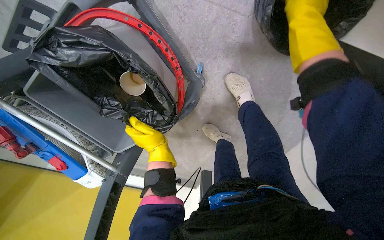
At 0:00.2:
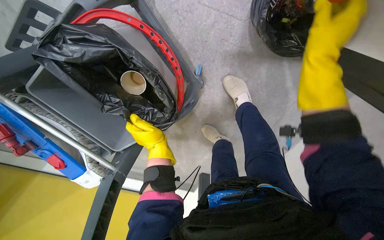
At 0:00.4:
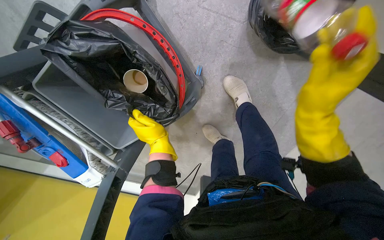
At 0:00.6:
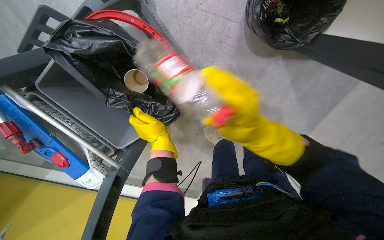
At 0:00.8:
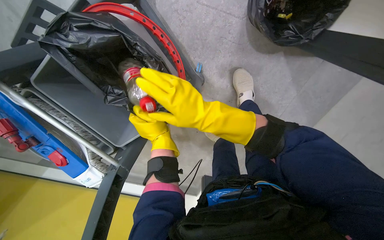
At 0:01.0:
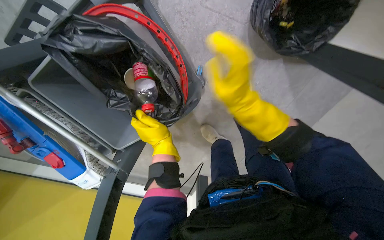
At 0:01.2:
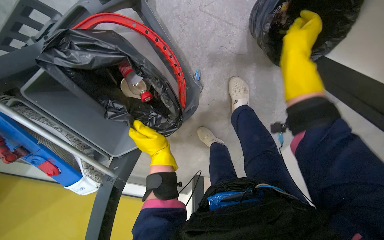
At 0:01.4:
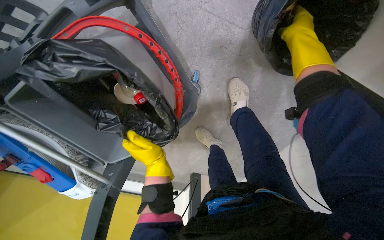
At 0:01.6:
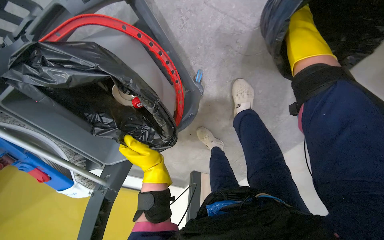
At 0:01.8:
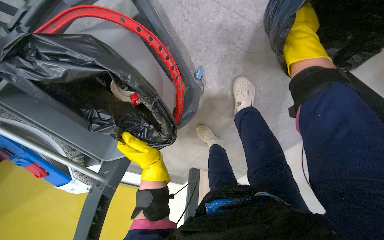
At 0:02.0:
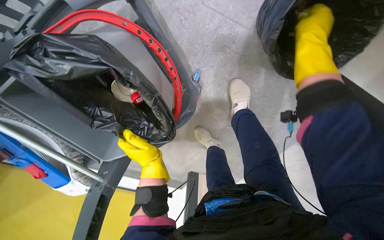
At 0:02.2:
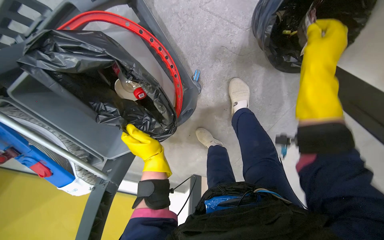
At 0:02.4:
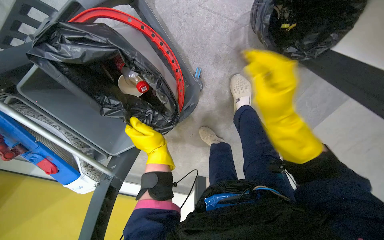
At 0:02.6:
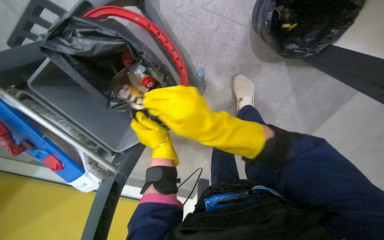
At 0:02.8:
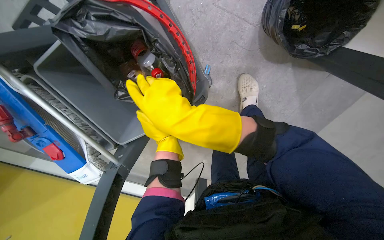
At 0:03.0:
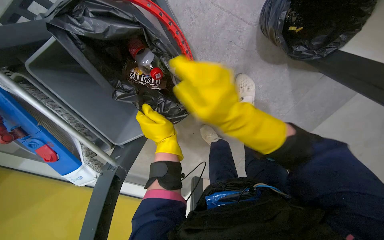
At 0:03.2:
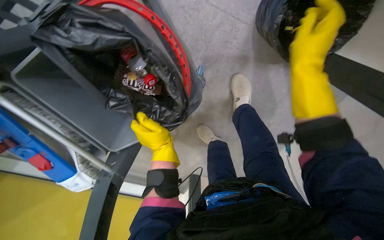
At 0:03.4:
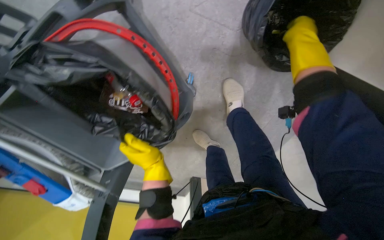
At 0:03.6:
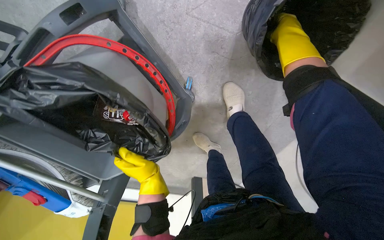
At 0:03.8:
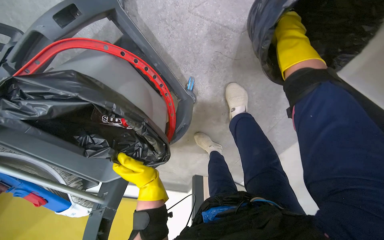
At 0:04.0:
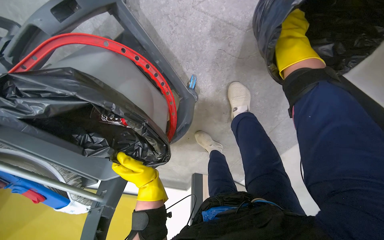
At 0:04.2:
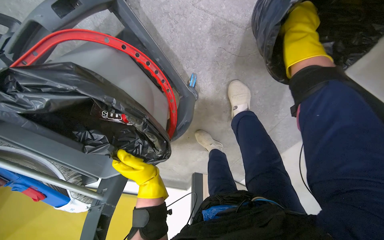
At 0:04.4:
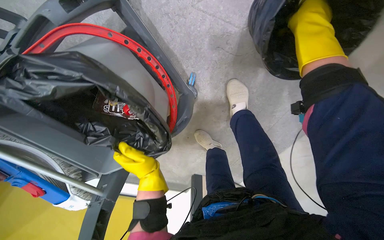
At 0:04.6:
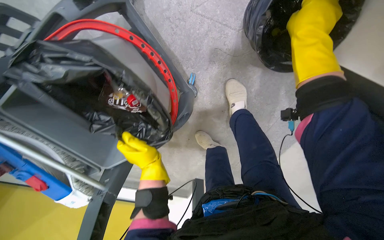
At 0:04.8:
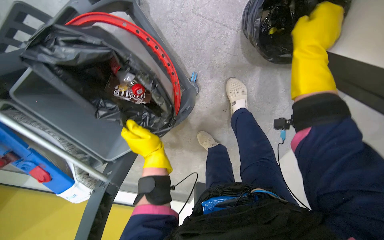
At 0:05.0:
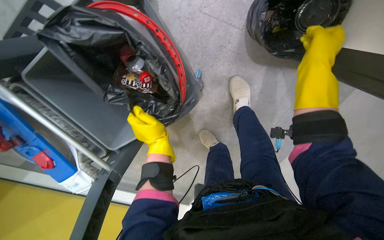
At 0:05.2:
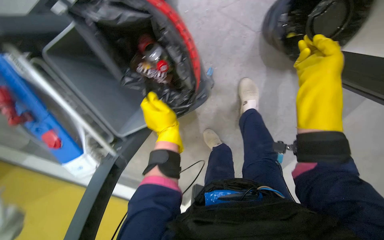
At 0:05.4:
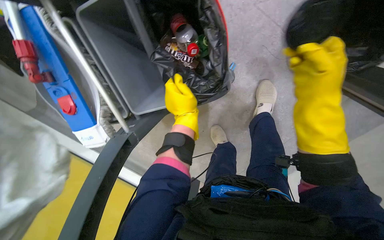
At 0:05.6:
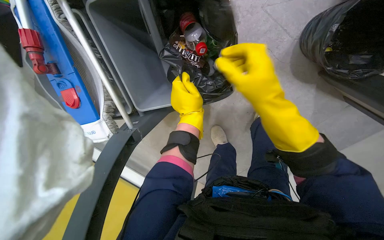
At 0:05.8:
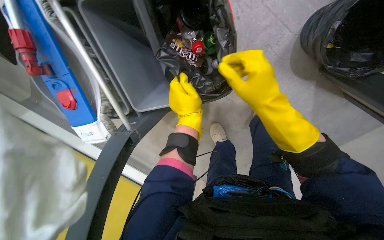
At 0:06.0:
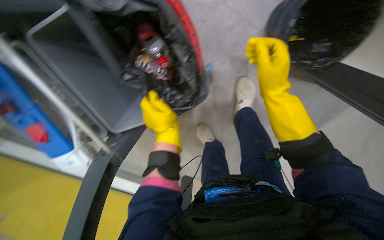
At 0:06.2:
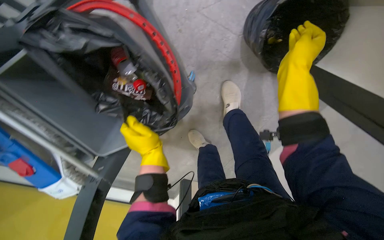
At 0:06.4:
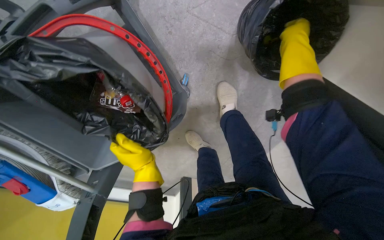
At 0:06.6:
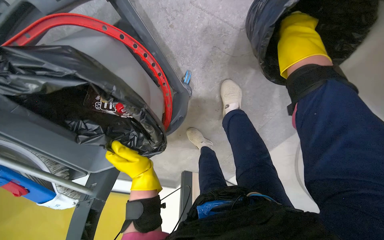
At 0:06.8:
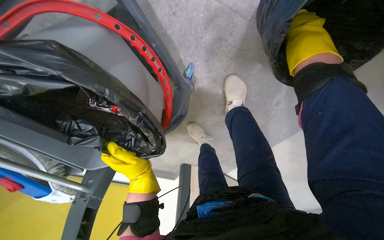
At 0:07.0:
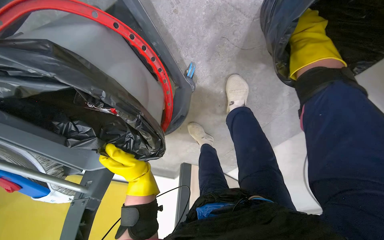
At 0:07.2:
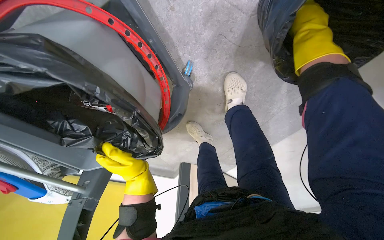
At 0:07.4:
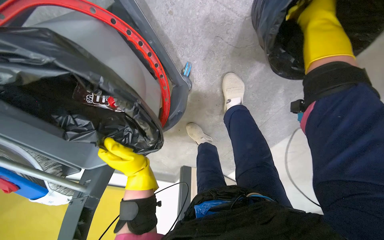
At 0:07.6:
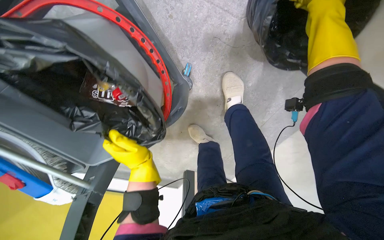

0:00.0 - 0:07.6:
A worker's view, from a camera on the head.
Job: managing trash.
The whole recording: Emptying trash bins. The worker empties contents from small trash bins into a larger bin on the cleaning cart.
0:00.0 - 0:01.6: The right hand reaches approximately 25 cm to the left, then returns.
0:01.6 - 0:03.0: The right hand travels down the picture and to the left by some 40 cm.
0:03.0 - 0:04.6: The right hand goes roughly 35 cm up the picture and to the right.
0:04.6 - 0:06.0: The right hand is displaced to the left and down the picture by some 25 cm.
0:06.0 - 0:07.6: The right hand is displaced up the picture and to the right by approximately 30 cm.

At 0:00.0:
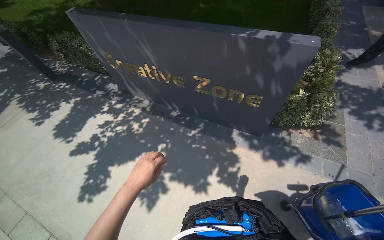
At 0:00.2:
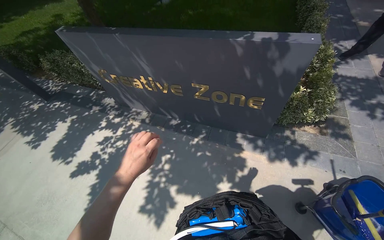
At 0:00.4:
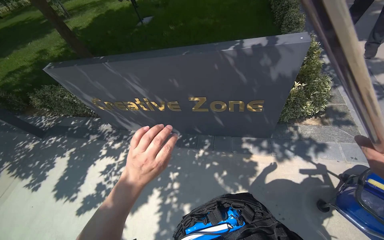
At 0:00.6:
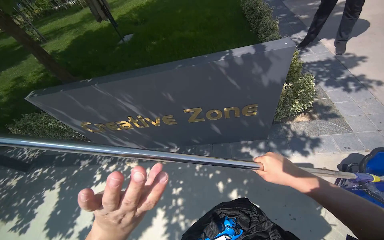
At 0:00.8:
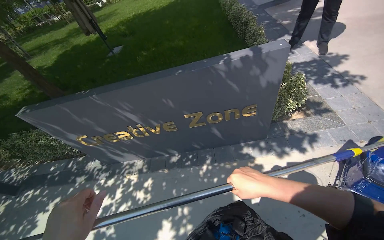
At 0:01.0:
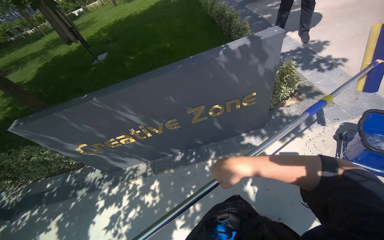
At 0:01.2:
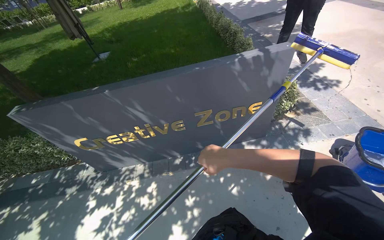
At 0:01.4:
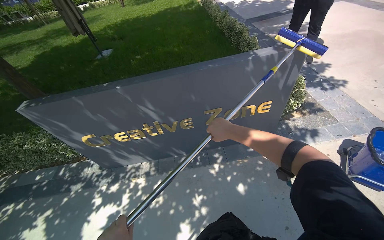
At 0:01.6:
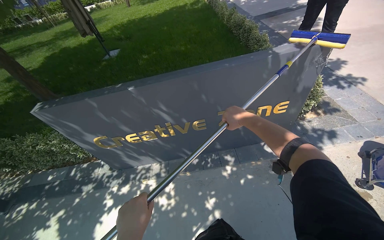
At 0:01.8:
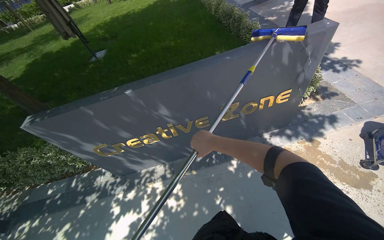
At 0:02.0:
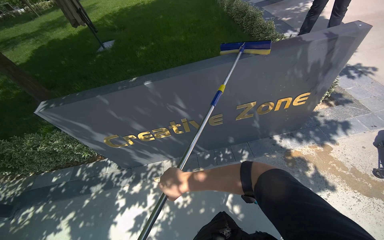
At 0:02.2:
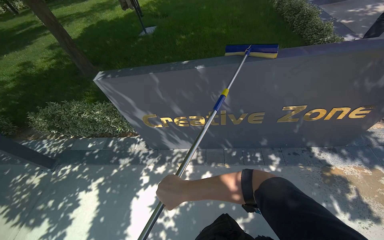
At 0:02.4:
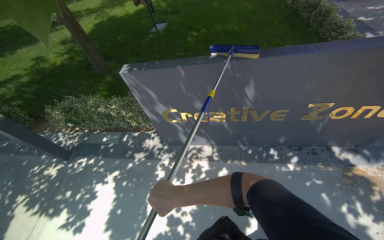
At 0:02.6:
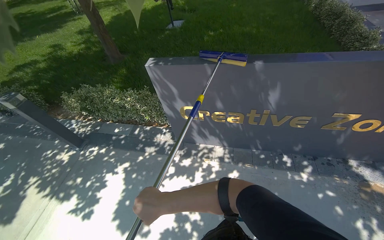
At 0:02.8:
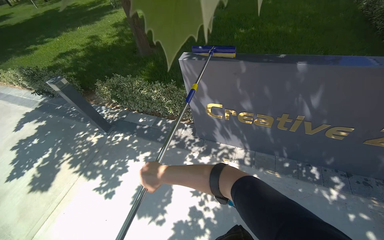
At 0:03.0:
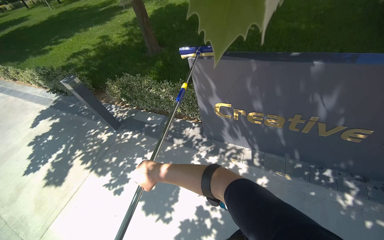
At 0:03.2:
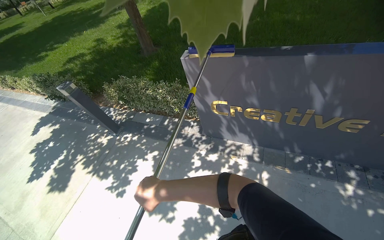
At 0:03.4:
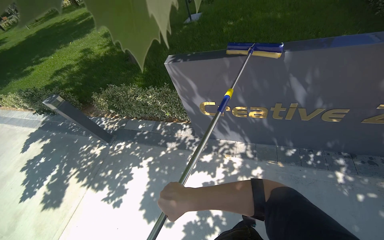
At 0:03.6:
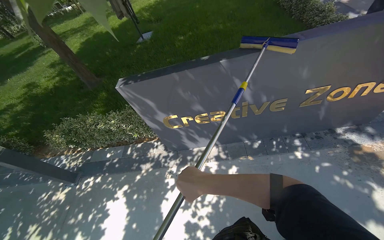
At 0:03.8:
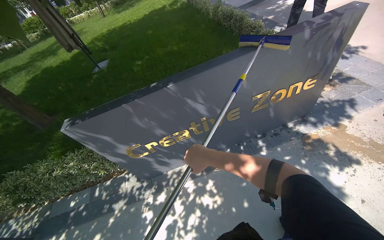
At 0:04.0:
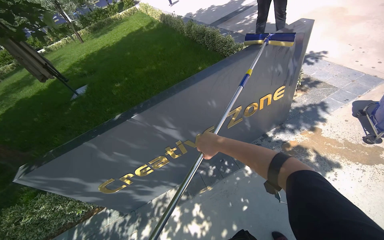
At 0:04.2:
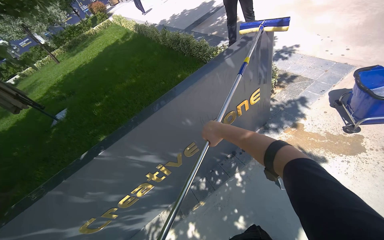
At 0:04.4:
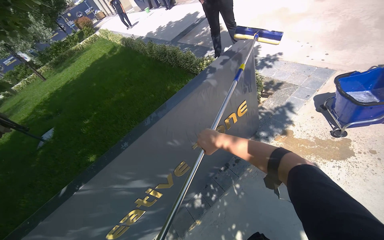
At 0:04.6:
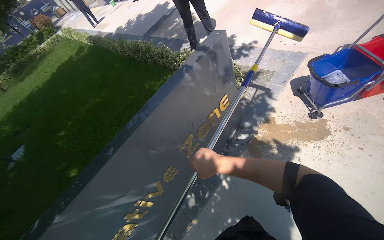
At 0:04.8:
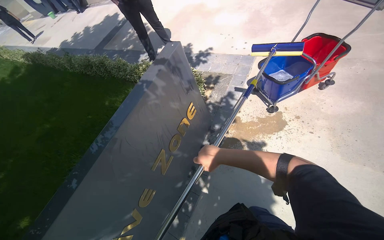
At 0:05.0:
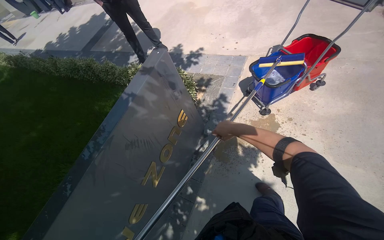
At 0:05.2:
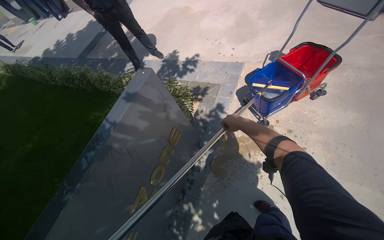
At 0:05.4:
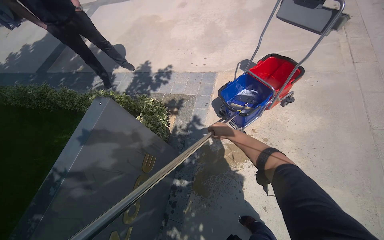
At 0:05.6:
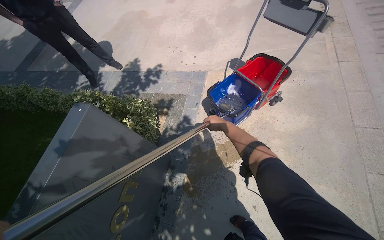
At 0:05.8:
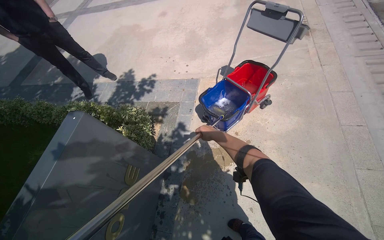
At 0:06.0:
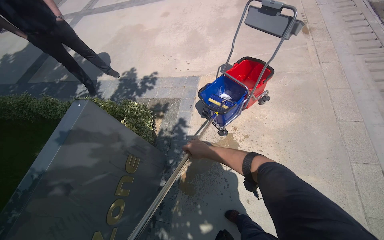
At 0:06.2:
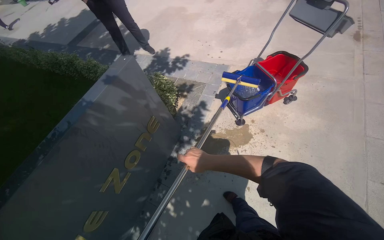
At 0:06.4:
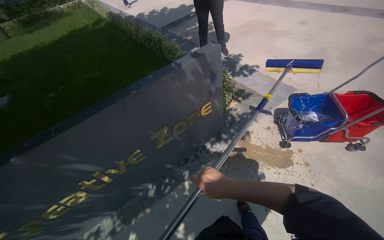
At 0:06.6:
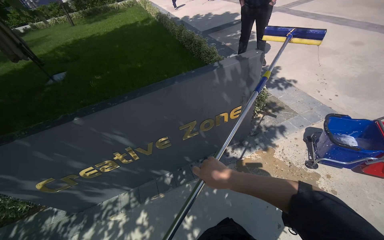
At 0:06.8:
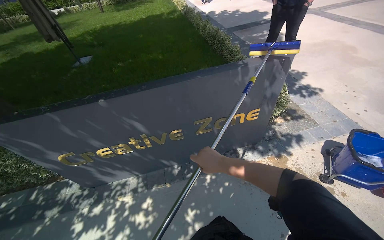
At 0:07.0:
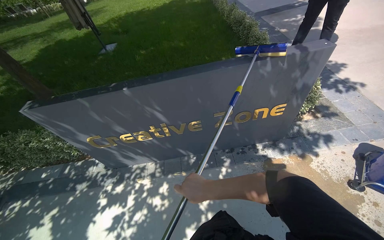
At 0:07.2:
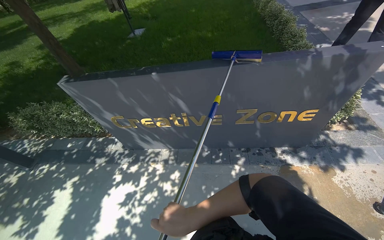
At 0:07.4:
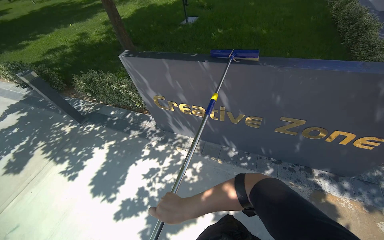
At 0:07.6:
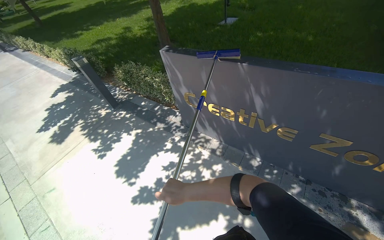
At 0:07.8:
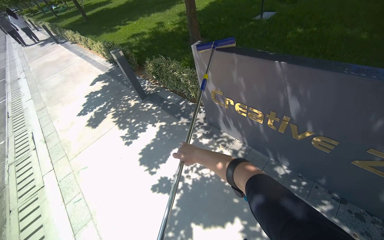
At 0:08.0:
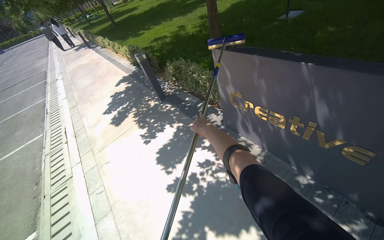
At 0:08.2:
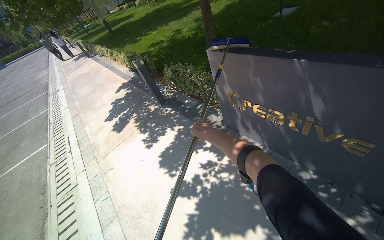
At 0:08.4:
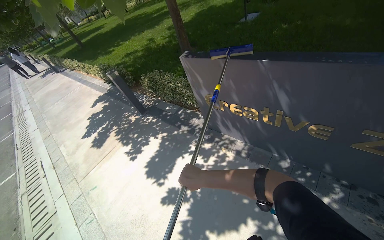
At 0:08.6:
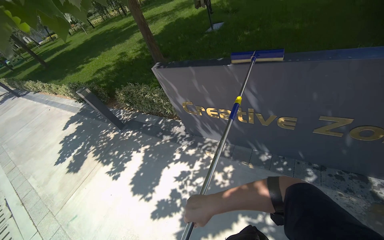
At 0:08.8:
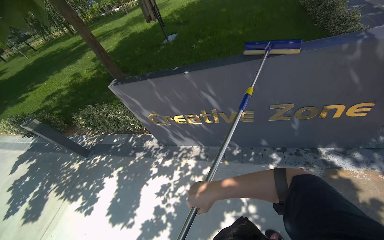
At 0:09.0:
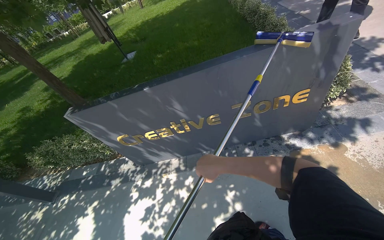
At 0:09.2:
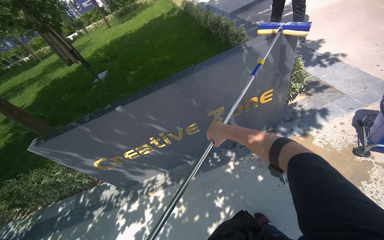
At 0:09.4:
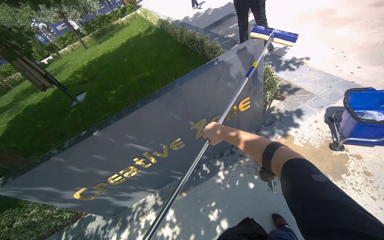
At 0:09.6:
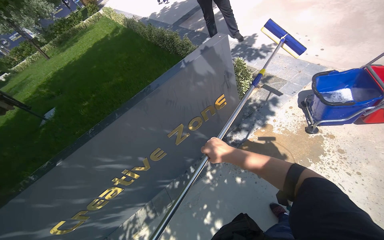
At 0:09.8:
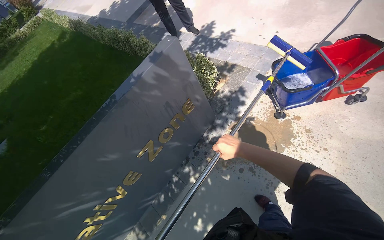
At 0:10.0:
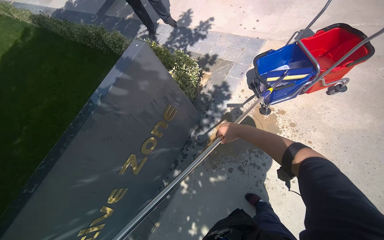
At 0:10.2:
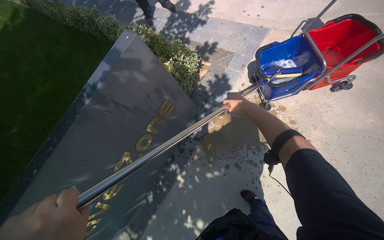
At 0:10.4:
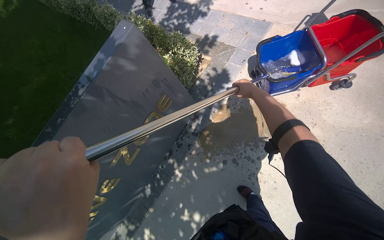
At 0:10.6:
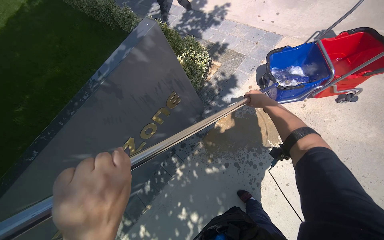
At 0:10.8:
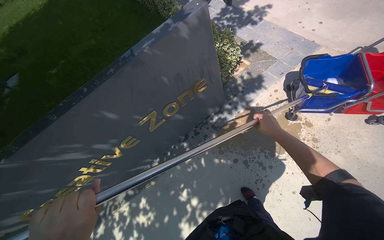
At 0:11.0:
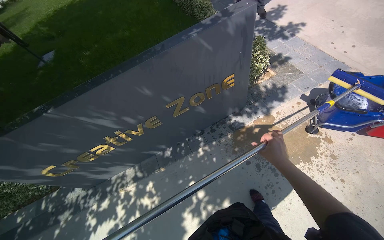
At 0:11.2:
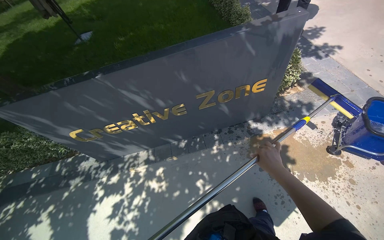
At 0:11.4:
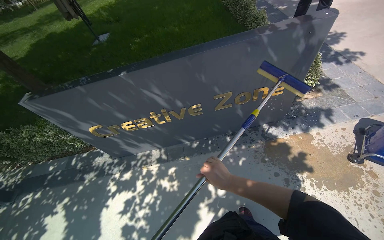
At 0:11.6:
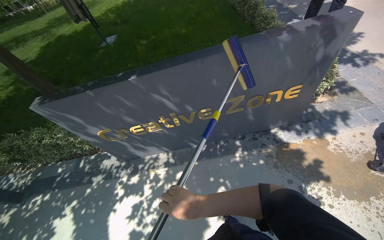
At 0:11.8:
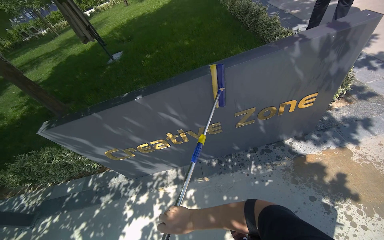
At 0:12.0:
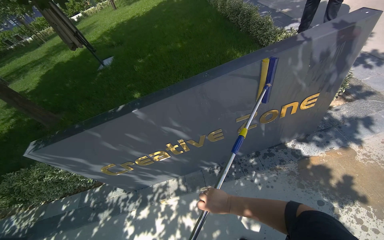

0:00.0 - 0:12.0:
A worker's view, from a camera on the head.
Job: wiping surfaces.
The whole recording: Scrubbing 'Creative Zone' sign. The worker scrubs the 'Creative Zone' sign with a long-handled scrubber.
0:00.0 - 0:01.6: The camera travels approximately 70 cm. The wearer looks approximately 30 degrees further to the right. The view tips upward by approximately 15 degrees.
0:01.6 - 0:03.0: The wearer moves to the left, approximately 70 cm. The head turns to the left by some 30 degrees.
0:03.0 - 0:04.4: The camera travels about 80 cm. The head rotates about 60 degrees to the right. The wearer looks roughly 20 degrees further upward.
0:04.4 - 0:06.0: The camera is carried approximately 50 cm. The wearer's head swings some 40 degrees to the right.
0:06.0 - 0:07.6: The wearer moves about 70 cm. The wearer's head swings roughly 110 degrees to the left.
0:07.6 - 0:09.0: The head turns to the right by about 35 degrees. The view tips upward by approximately 10 degrees.
0:09.0 - 0:10.4: The head travels approximately 70 cm. The head rotates approximately 50 degrees to the right.
0:10.4 - 0:12.0: The head travels roughly 70 cm. The wearer looks approximately 40 degrees further to the left.
